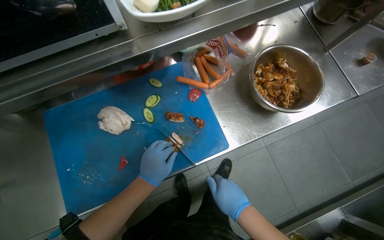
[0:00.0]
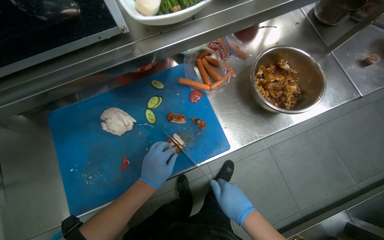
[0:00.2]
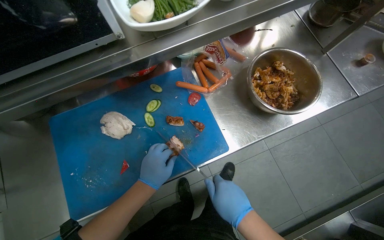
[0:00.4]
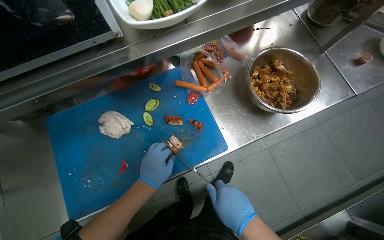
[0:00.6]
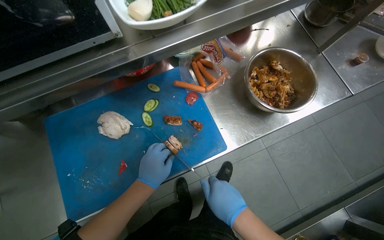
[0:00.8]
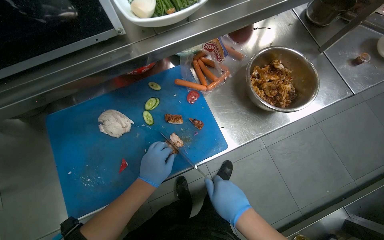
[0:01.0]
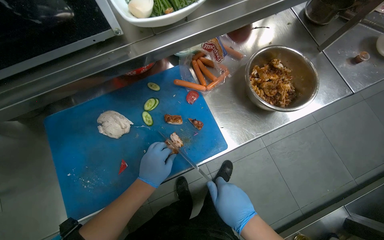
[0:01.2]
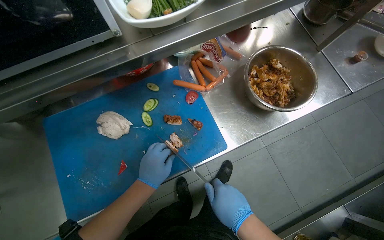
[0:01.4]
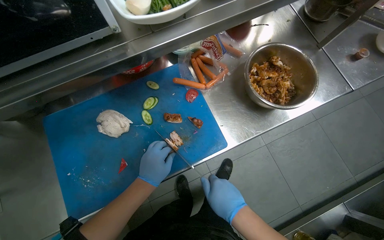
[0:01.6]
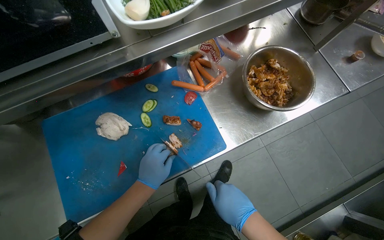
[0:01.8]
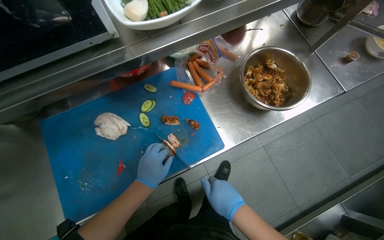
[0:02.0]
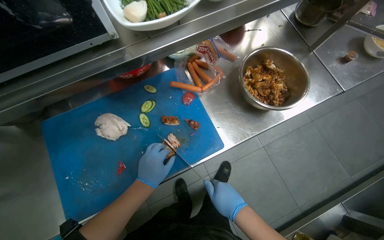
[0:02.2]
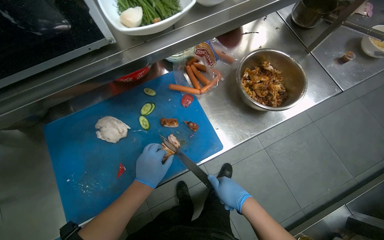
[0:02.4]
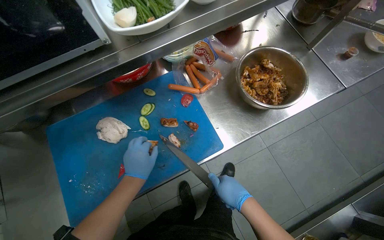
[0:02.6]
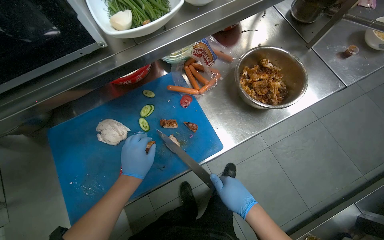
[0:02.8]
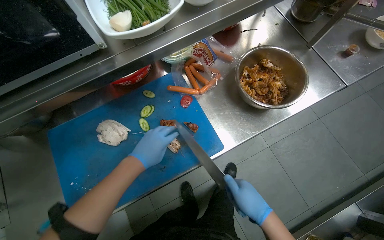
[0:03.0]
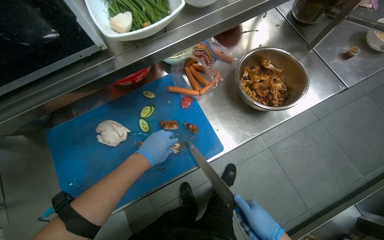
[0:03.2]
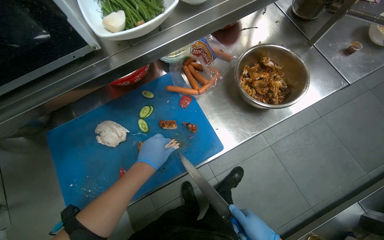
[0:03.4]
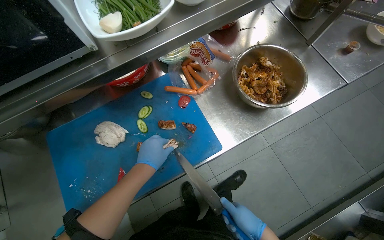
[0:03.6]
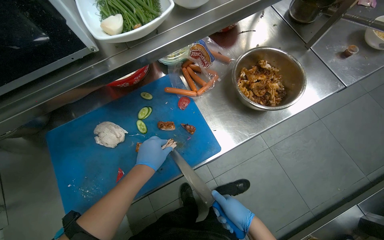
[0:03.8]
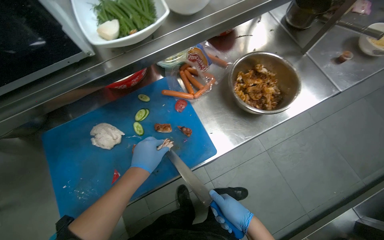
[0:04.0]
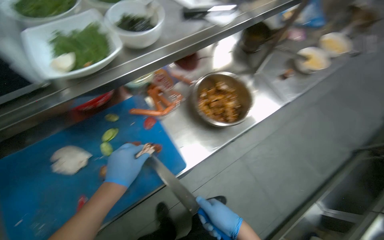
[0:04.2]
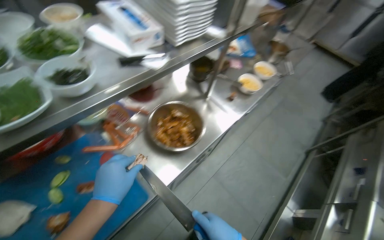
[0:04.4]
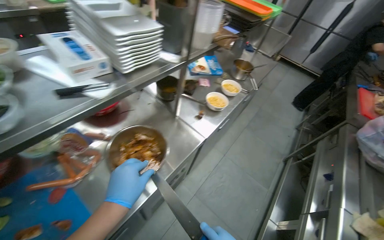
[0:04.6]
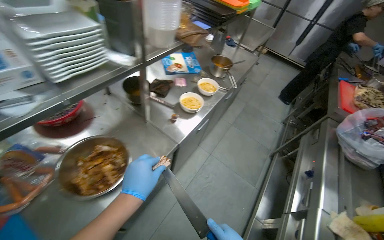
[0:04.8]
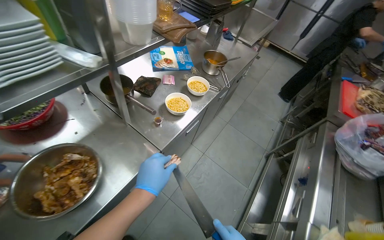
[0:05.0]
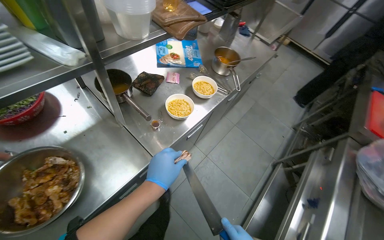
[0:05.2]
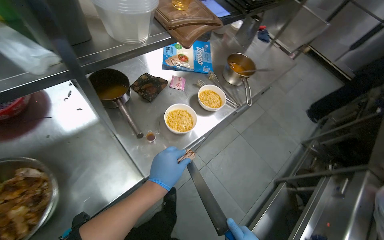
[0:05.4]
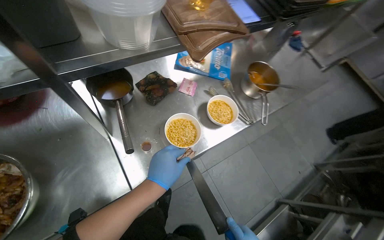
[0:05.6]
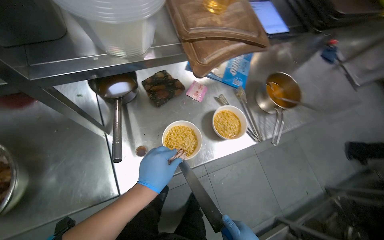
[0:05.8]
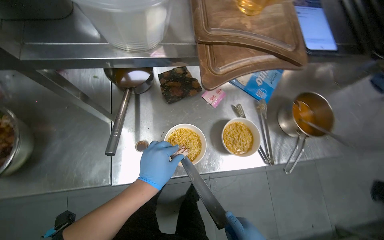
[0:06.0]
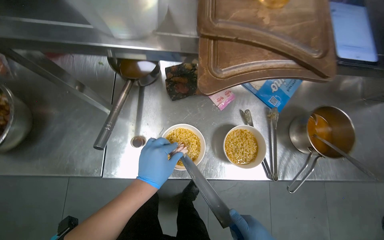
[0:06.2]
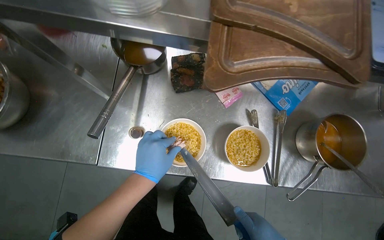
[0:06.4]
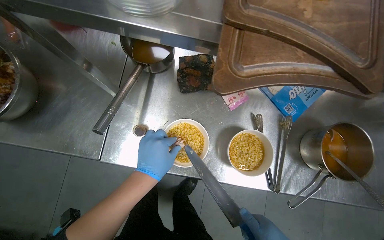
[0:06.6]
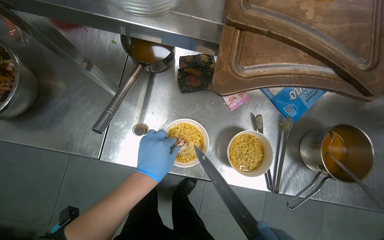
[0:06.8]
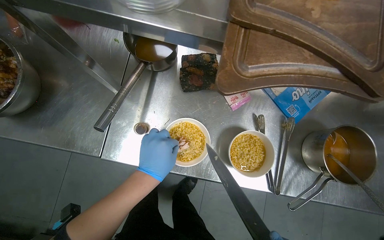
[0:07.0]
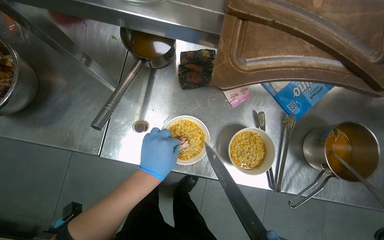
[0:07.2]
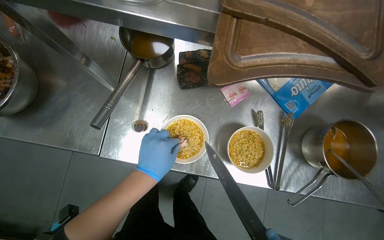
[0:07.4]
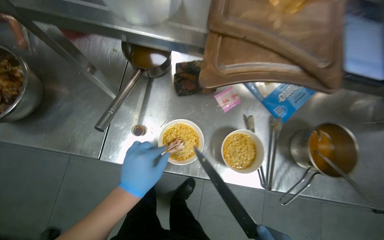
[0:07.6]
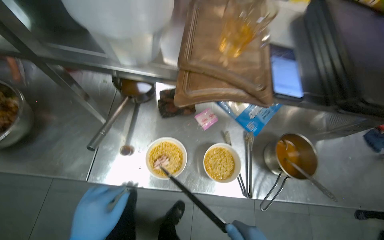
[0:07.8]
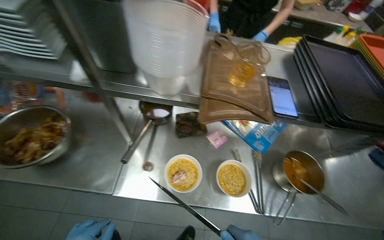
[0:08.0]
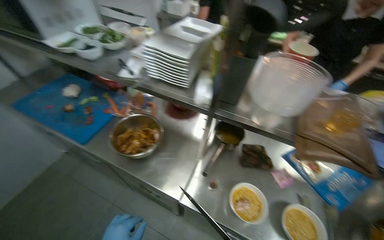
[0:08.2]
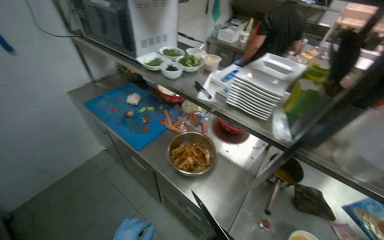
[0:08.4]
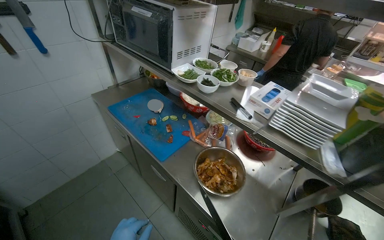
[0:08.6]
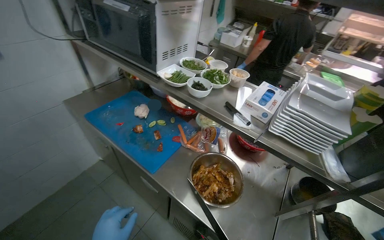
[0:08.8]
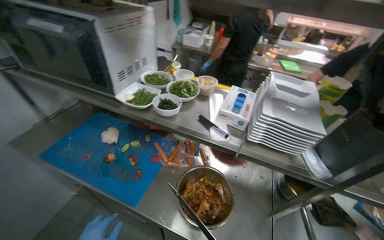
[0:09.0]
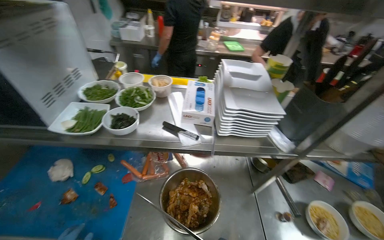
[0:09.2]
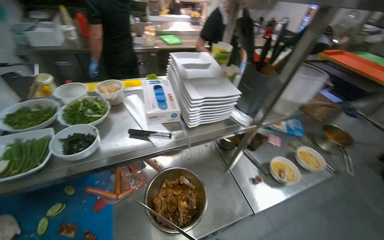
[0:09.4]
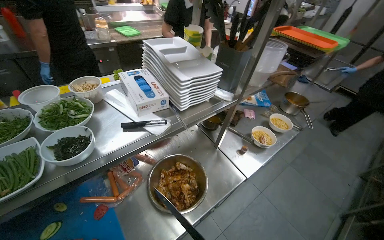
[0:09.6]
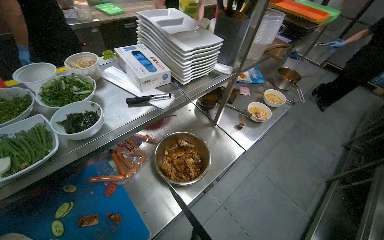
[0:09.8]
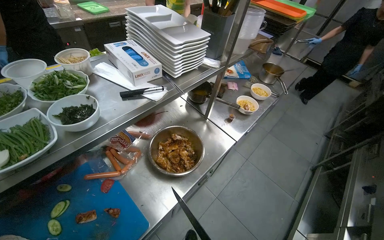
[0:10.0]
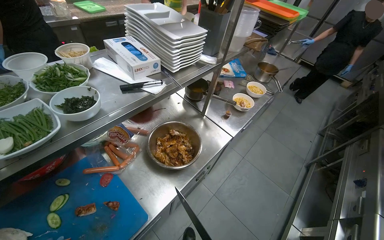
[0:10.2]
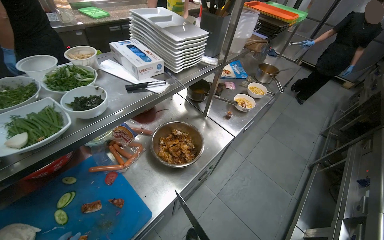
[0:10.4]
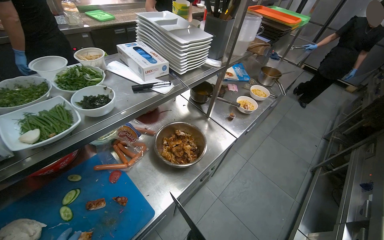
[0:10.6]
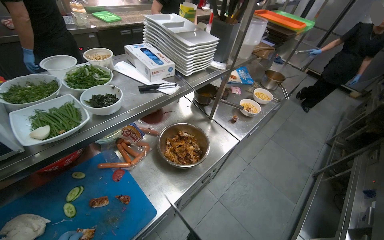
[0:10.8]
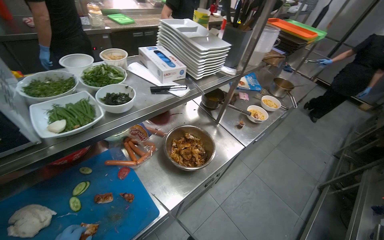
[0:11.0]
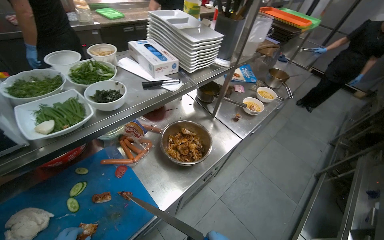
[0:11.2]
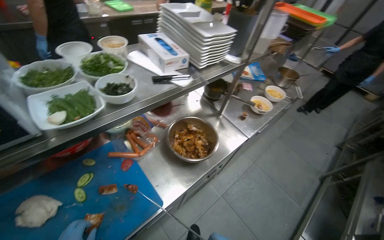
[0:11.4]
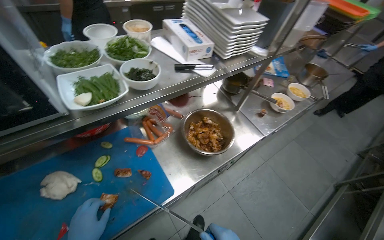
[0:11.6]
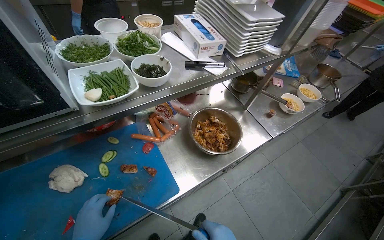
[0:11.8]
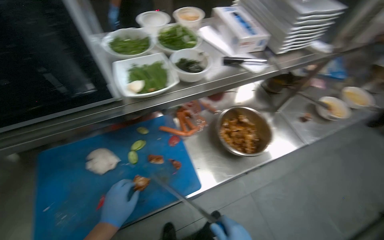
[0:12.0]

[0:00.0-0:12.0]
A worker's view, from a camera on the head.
Job: preparing food.
The whole recording: Slicing cooked chicken. The worker slices cooked chicken on a blue cutting board.
0.0 to 1.6 s: The hands work in one place, with small movements.
1.6 to 3.0 s: The right hand heads to the right, covering roughly 10 cm.
3.0 to 4.4 s: The head turns to the right by some 20 degrees. The camera pitches upward, by some 15 degrees. The left hand shifts roughly 10 cm nearer to the camera.
4.4 to 6.0 s: The wearer moves approximately 80 cm. The wearer looks roughly 40 degrees further to the left.
7.6 to 9.0 s: The camera is carried some 70 cm. The view tips upward by roughly 35 degrees.
9.0 to 10.4 s: The head turns to the right by roughly 70 degrees.
10.4 to 12.0 s: The wearer's head swings about 25 degrees to the left.

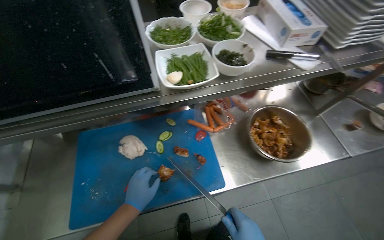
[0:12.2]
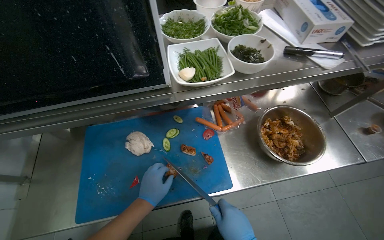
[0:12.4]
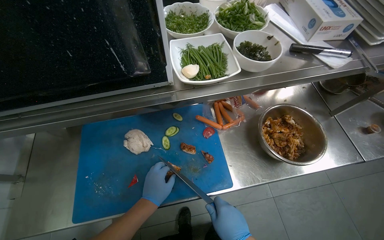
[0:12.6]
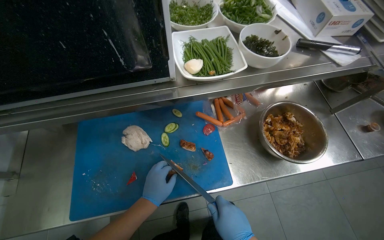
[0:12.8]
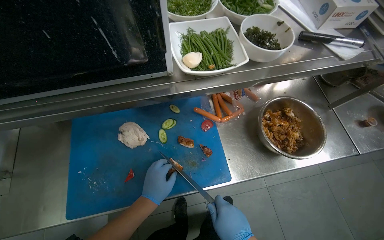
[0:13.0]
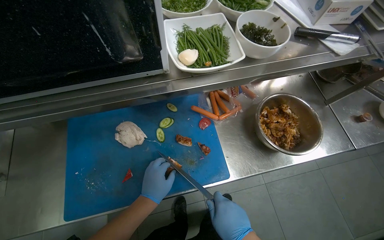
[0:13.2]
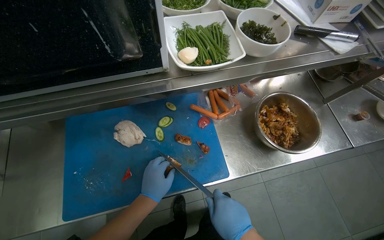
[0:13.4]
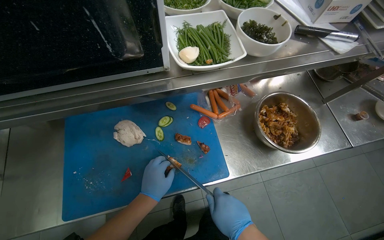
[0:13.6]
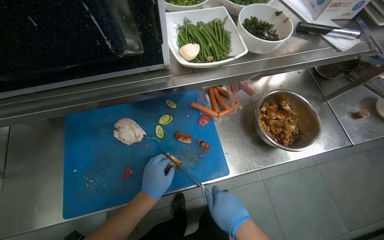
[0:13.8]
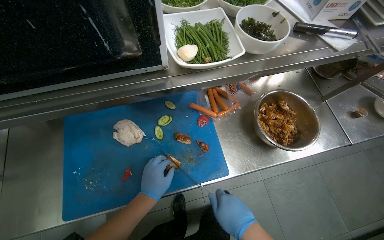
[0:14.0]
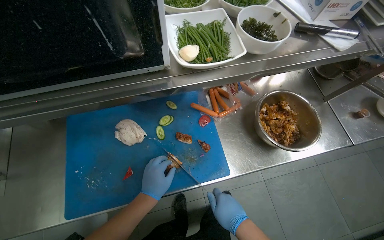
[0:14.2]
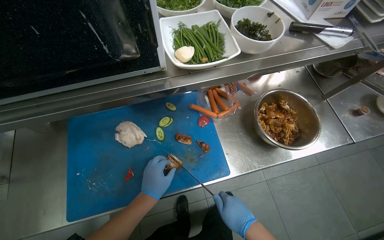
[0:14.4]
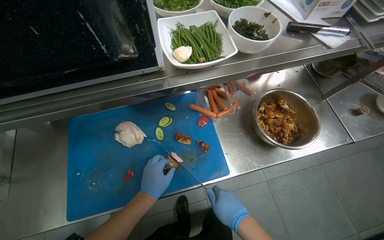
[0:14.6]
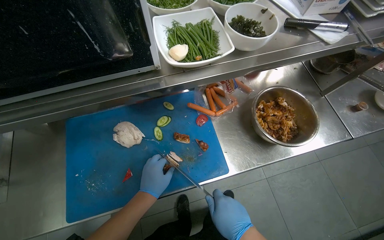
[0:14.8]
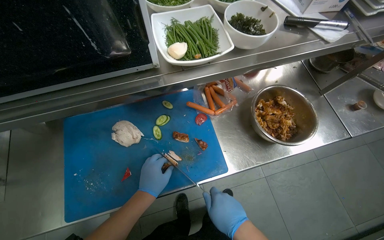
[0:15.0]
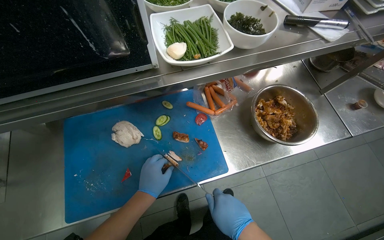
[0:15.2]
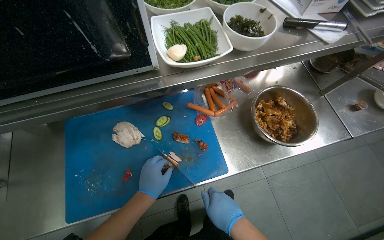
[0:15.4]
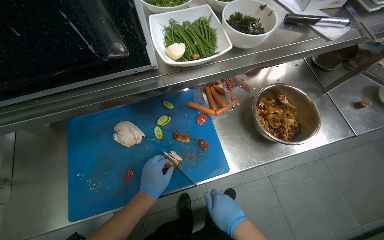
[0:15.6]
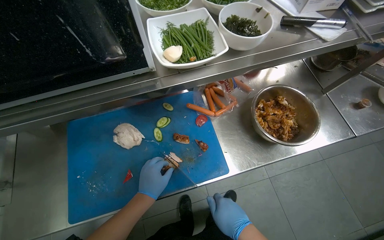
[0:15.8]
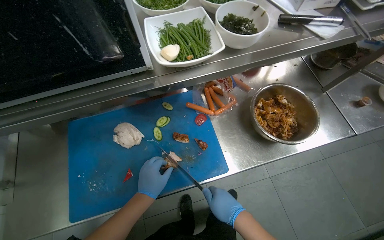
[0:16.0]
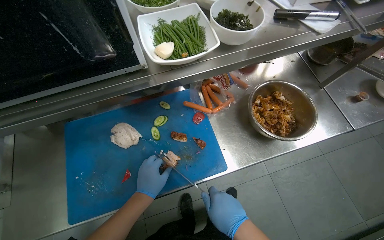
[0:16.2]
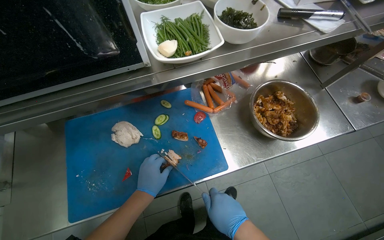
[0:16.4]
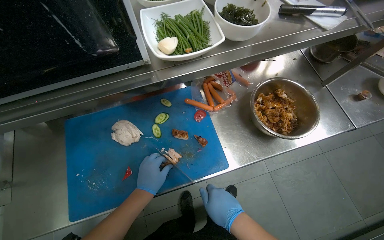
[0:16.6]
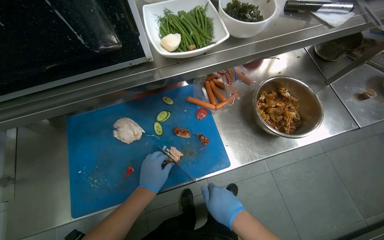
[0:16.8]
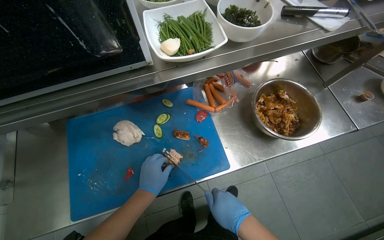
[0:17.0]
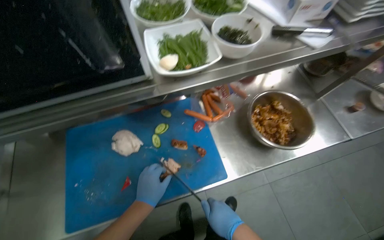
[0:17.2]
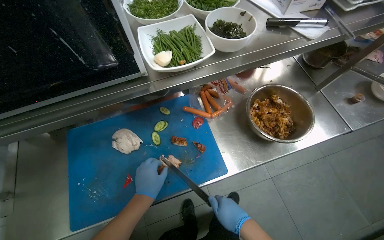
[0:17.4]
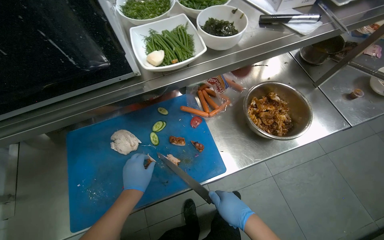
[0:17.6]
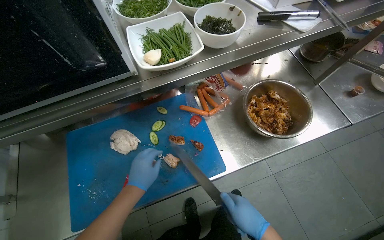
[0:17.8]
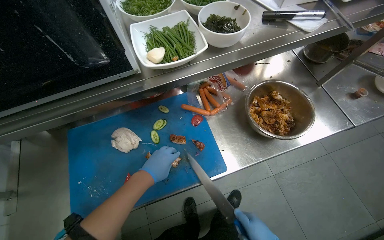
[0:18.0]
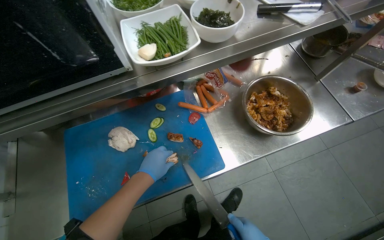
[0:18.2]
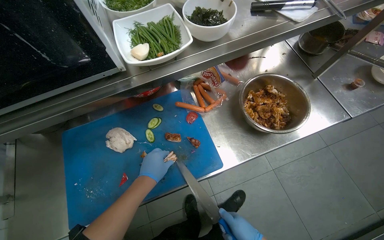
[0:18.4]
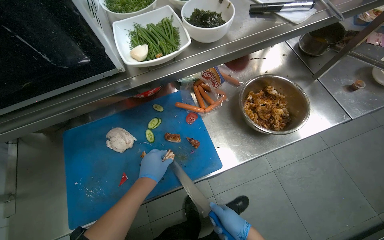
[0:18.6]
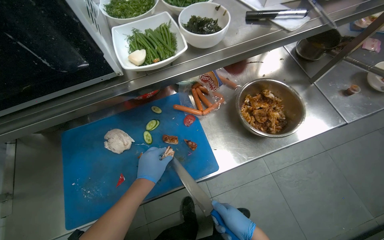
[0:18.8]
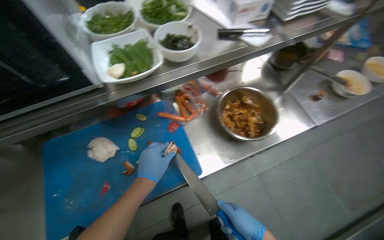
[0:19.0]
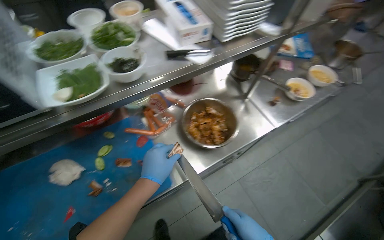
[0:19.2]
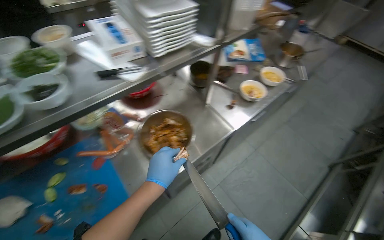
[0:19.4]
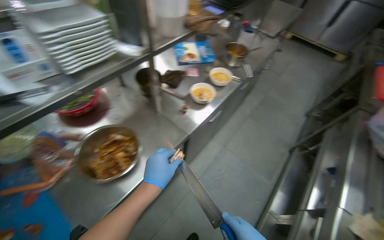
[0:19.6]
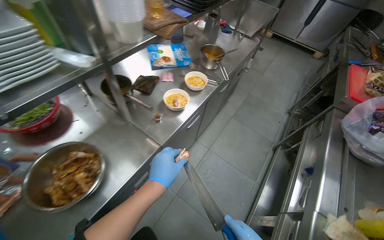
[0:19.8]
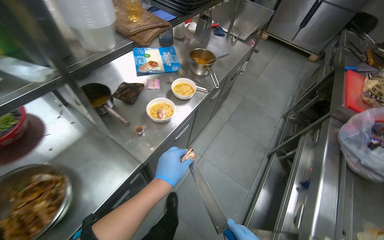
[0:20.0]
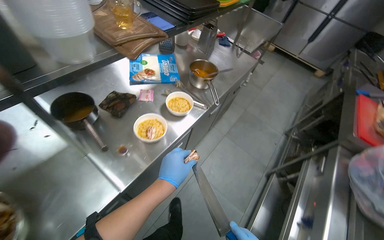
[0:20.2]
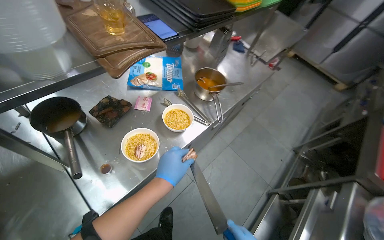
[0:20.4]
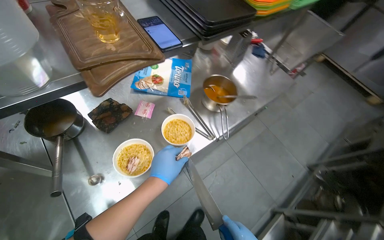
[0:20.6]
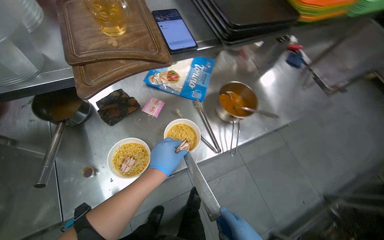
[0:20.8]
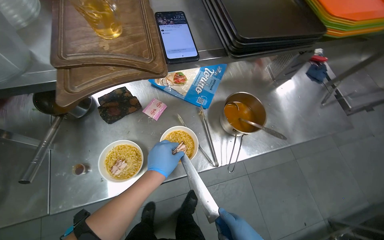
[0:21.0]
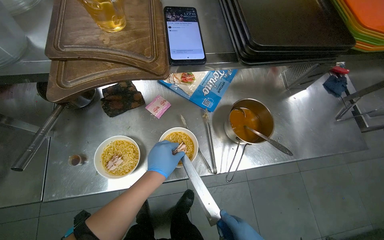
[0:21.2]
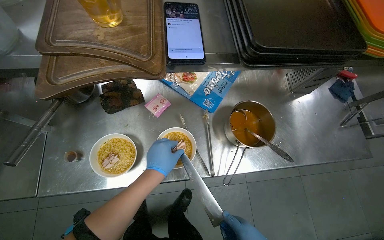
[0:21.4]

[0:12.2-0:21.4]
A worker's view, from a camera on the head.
Job: preparing food.
The whole recording: Slicing cooked chicken. The worker slices cooked chicken on a blue cutting board.
13.8 to 16.8 s: The hands make small movements and keep their place.
18.4 to 19.8 s: The wearer moves about 60 cm. The wearer's head swings approximately 35 degrees to the right.
19.8 to 21.4 s: The camera is carried about 70 cm. The head turns to the left by approximately 50 degrees.
